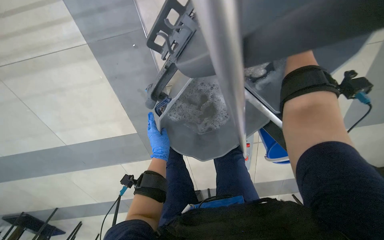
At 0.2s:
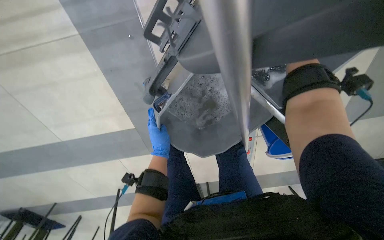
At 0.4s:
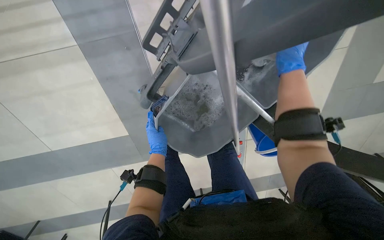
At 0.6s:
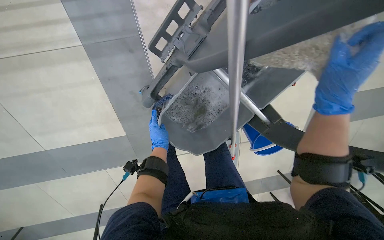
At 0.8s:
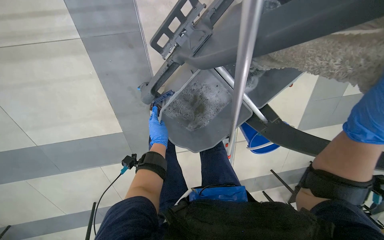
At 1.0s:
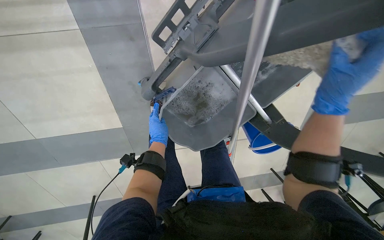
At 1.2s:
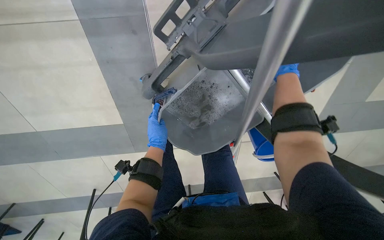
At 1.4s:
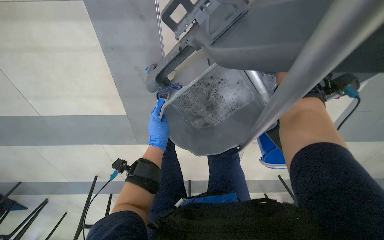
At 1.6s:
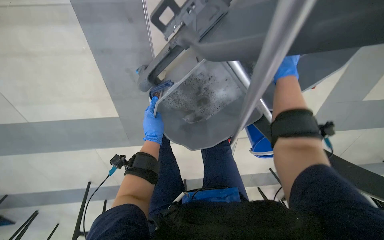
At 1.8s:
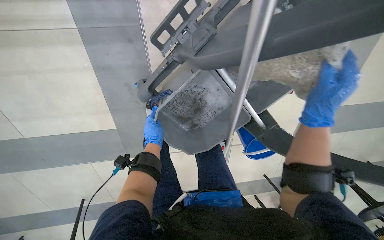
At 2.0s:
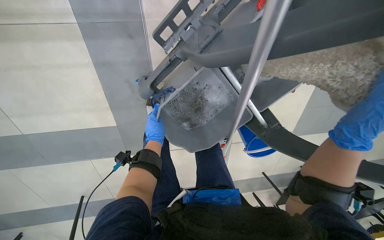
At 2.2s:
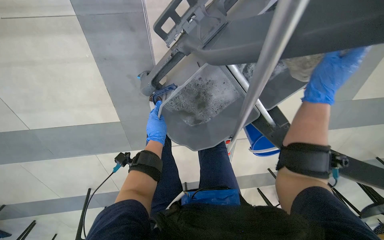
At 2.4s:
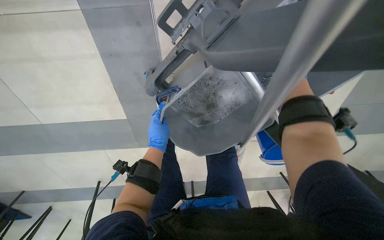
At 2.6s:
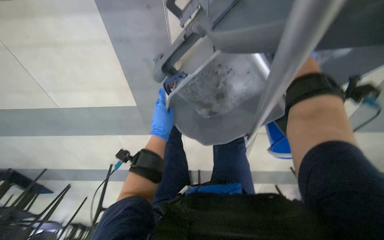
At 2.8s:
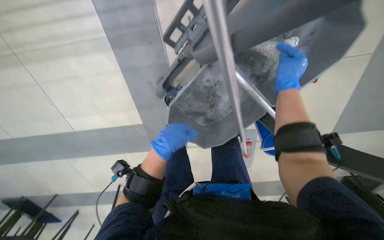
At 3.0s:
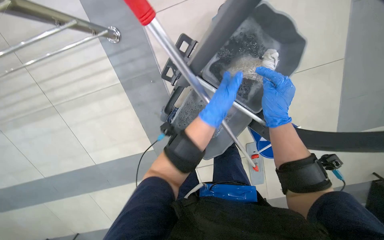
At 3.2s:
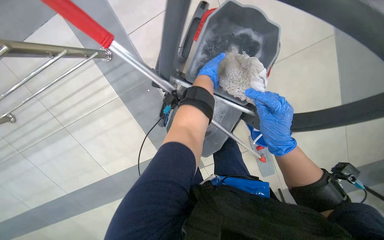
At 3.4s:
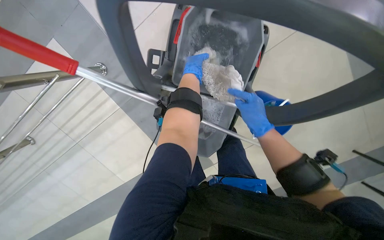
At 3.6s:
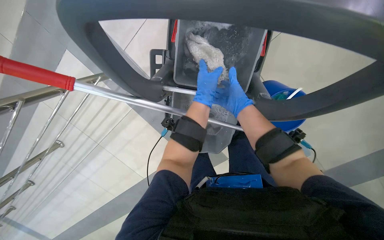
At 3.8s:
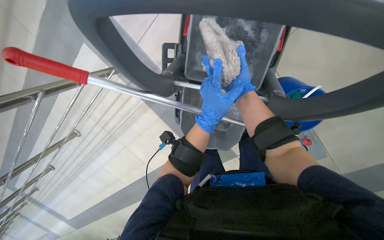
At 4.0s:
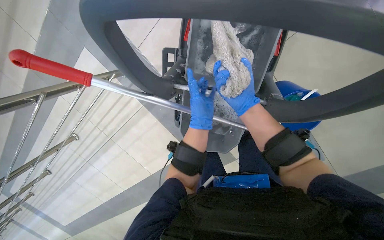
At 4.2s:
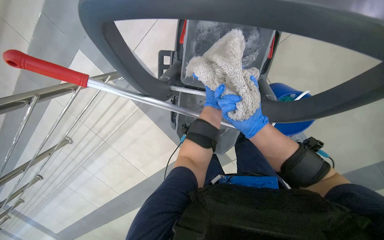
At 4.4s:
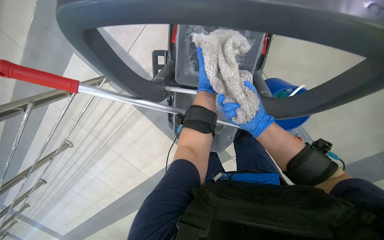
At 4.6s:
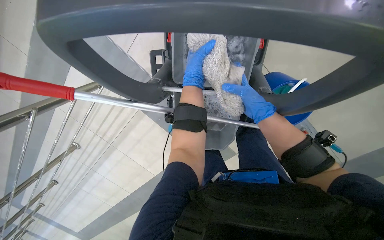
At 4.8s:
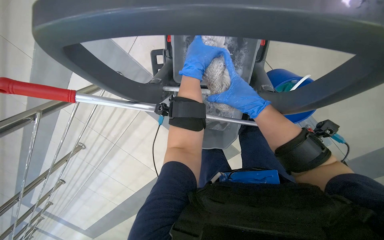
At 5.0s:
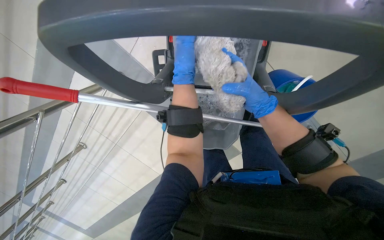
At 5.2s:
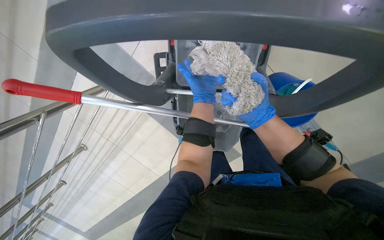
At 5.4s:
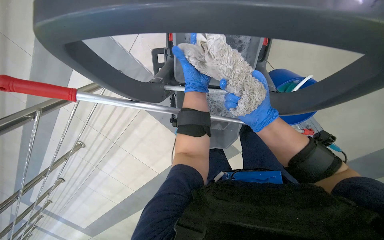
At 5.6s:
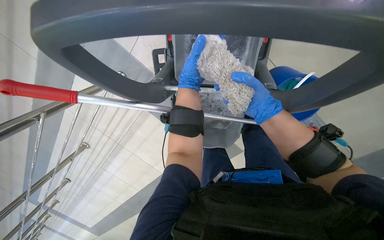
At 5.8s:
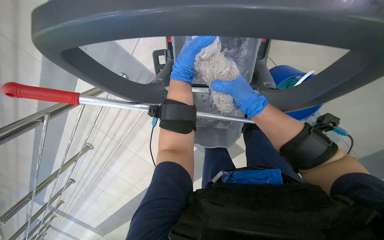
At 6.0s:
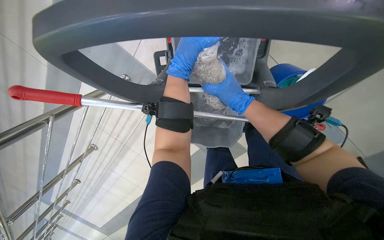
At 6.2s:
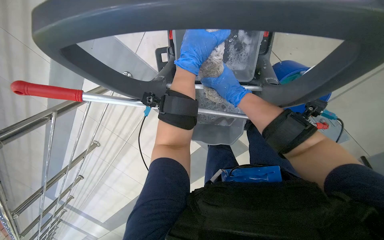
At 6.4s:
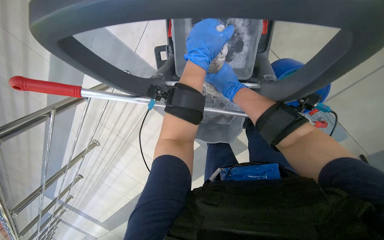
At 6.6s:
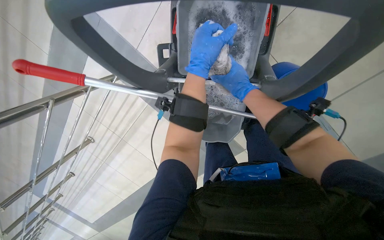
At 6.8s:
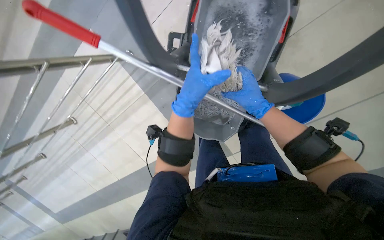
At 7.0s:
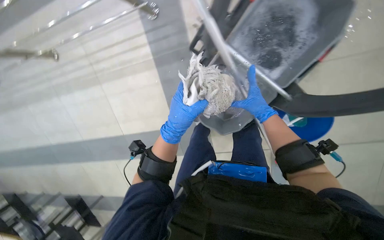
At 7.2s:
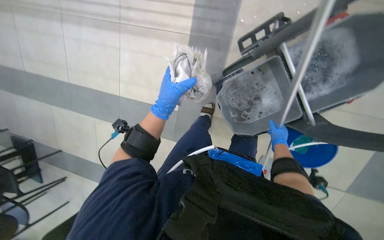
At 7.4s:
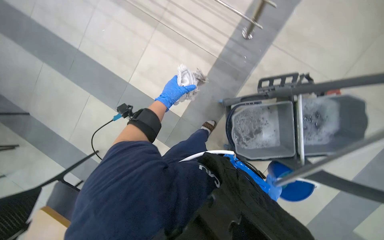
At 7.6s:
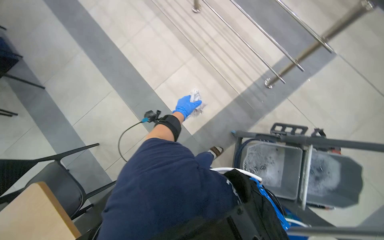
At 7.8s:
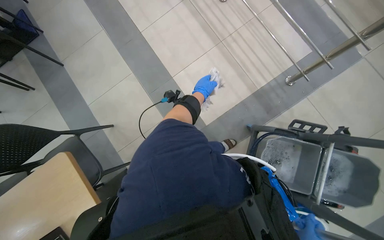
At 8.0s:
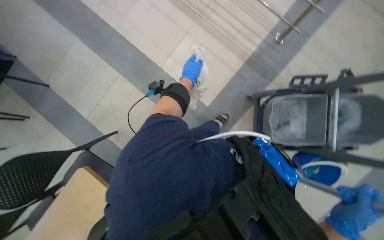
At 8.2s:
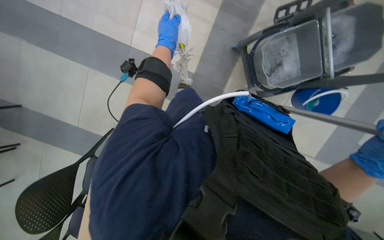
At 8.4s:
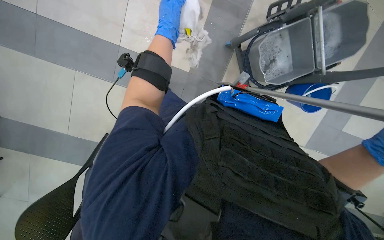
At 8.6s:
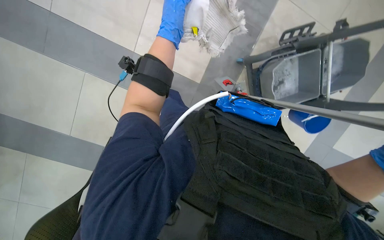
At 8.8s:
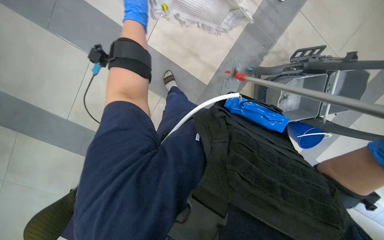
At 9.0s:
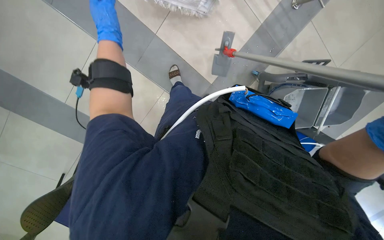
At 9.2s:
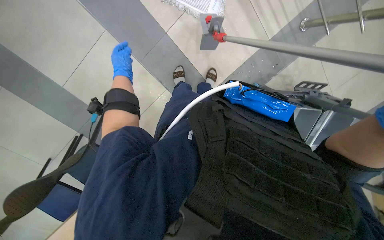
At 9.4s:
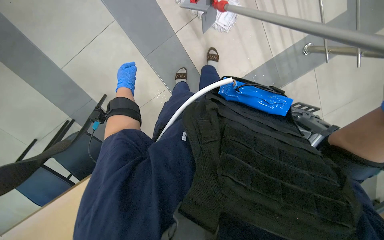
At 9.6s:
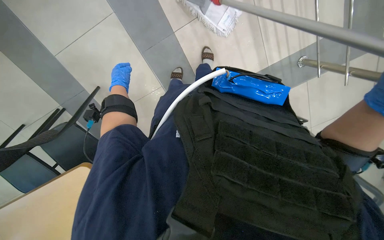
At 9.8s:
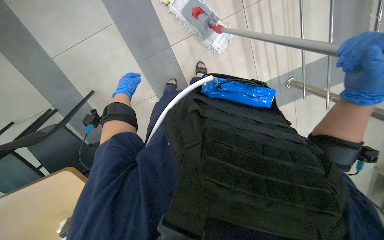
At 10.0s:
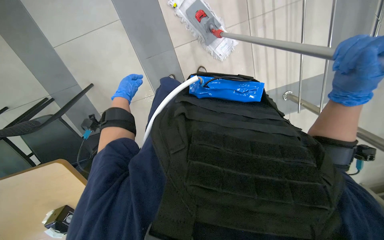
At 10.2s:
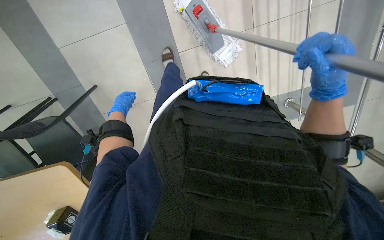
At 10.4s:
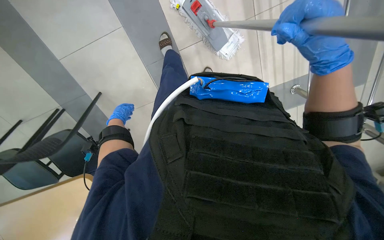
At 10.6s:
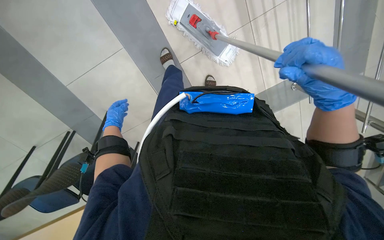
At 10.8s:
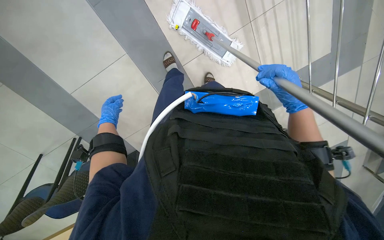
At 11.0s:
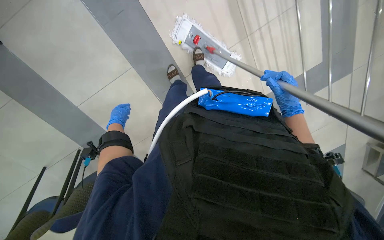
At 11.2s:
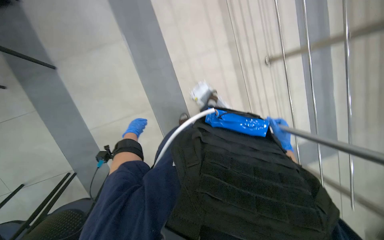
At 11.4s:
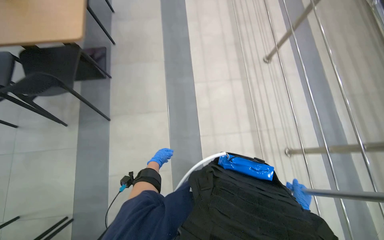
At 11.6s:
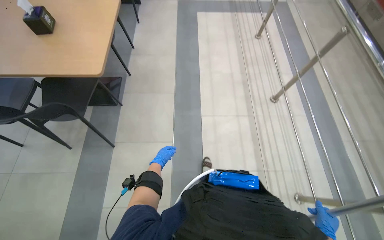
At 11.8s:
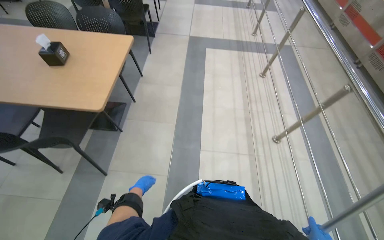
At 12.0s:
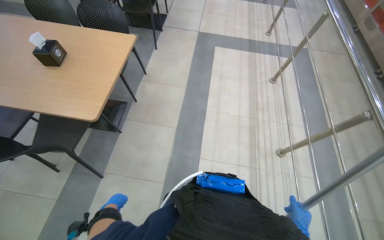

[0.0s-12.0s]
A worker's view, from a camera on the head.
Job: preparing cleaning supplies.
The whole recording: Wringing mop head. The worker wrings out the mop head using a wringer on the cleaning cart.
0.0s to 1.6s: The right hand moves about 30 cm nearer to the camera and comes back.
1.6s to 3.0s: The wearer looks about 15 degrees further upward. The left hand travels nearer to the camera and to the right by some 35 cm. Meanwhile the right hand moves down the picture, some 15 cm, and travels nearer to the camera and back again, about 25 cm each way.
3.0s to 4.4s: The camera is aimed about 15 degrees further to the left.
9.0s to 10.4s: The left hand goes some 40 cm farther from the camera, to the left and down the picture.
10.4s to 12.0s: The view tilts about 55 degrees upward.

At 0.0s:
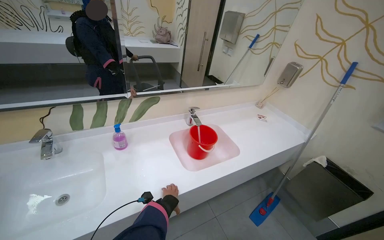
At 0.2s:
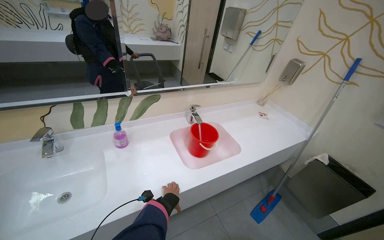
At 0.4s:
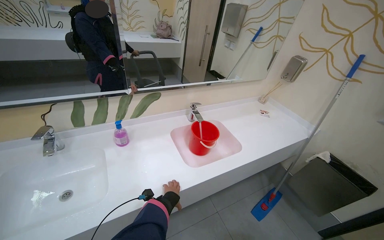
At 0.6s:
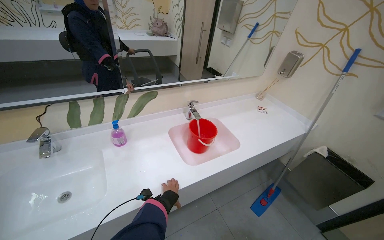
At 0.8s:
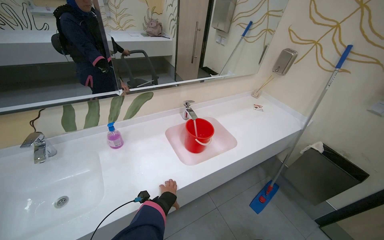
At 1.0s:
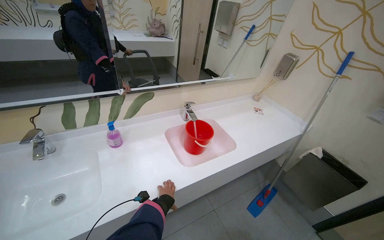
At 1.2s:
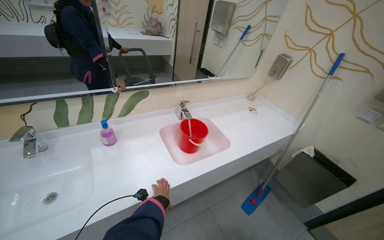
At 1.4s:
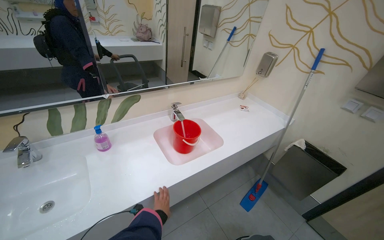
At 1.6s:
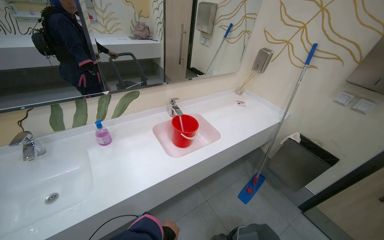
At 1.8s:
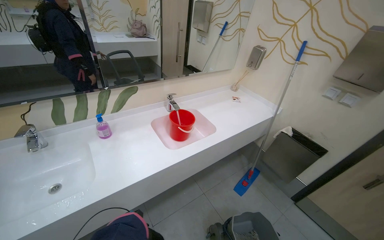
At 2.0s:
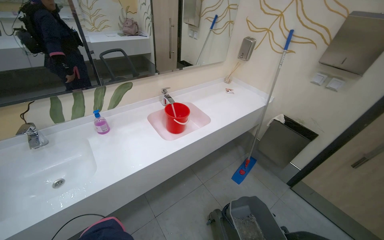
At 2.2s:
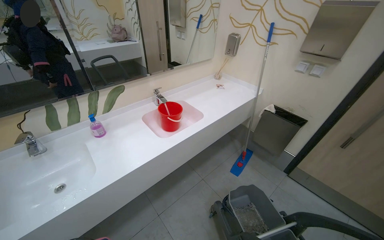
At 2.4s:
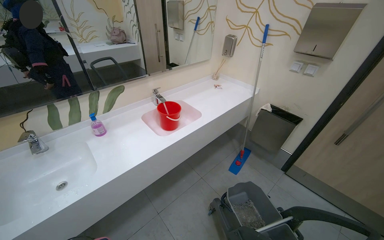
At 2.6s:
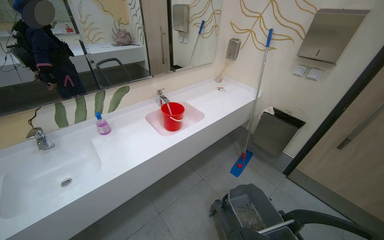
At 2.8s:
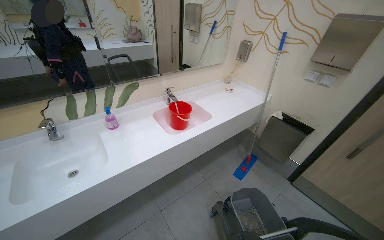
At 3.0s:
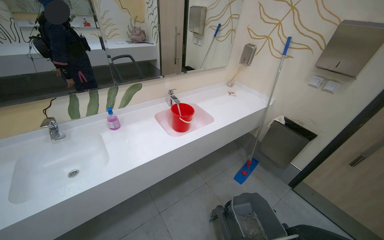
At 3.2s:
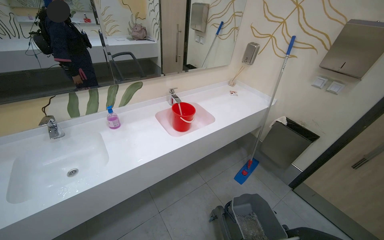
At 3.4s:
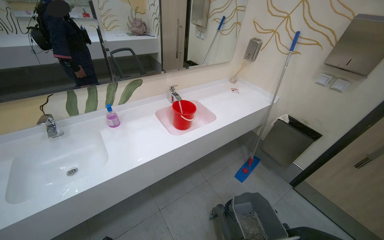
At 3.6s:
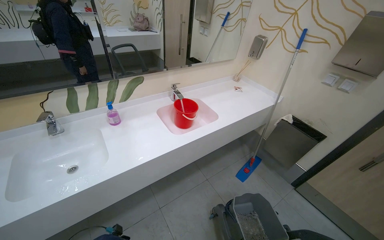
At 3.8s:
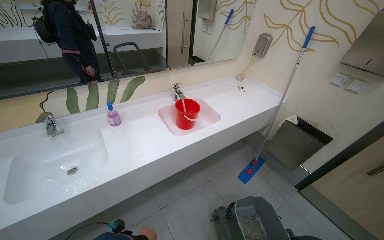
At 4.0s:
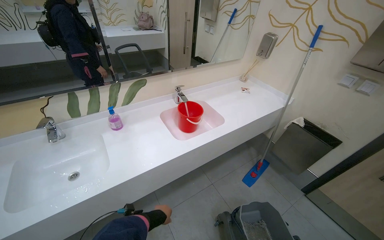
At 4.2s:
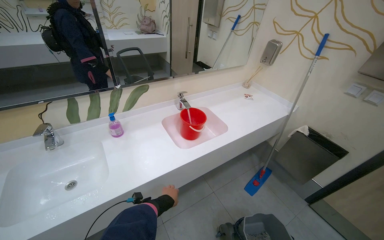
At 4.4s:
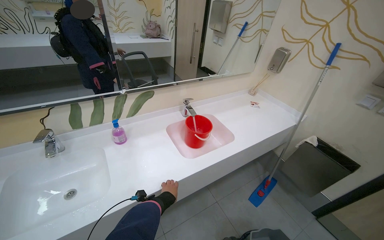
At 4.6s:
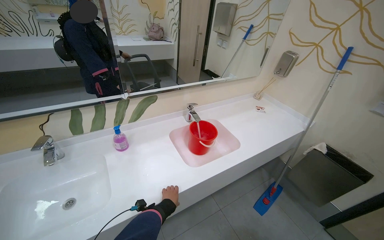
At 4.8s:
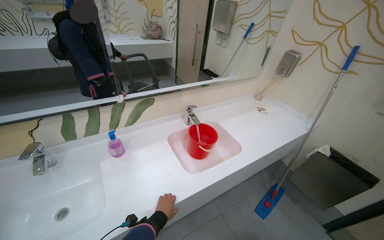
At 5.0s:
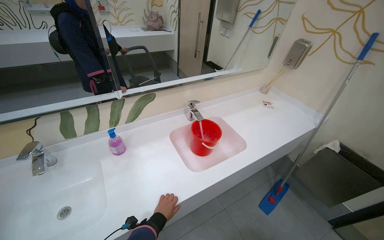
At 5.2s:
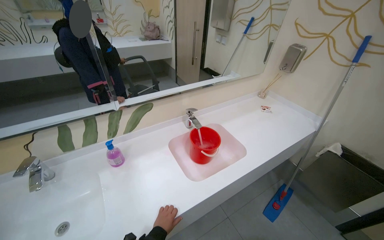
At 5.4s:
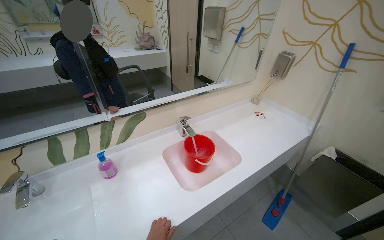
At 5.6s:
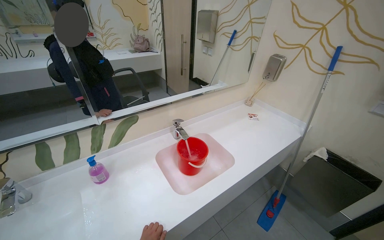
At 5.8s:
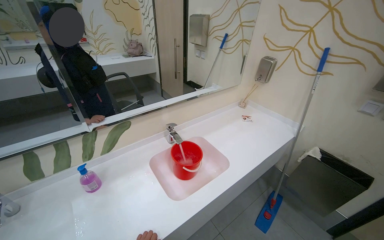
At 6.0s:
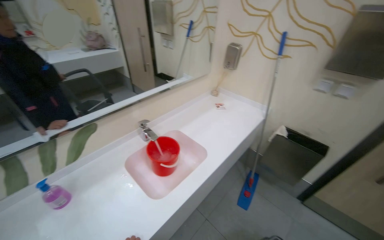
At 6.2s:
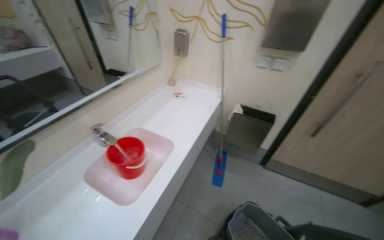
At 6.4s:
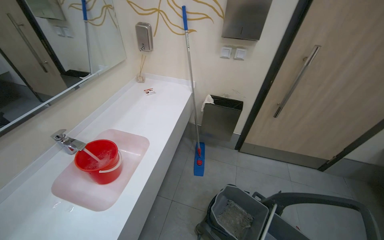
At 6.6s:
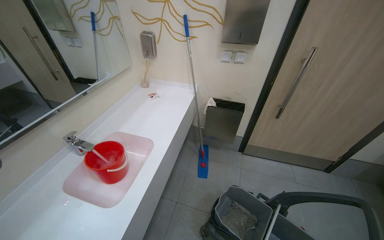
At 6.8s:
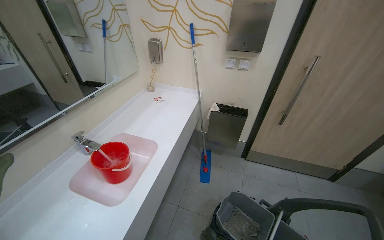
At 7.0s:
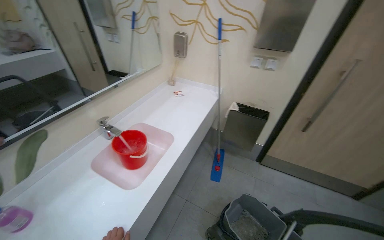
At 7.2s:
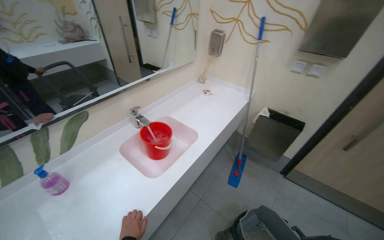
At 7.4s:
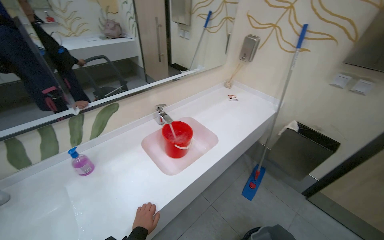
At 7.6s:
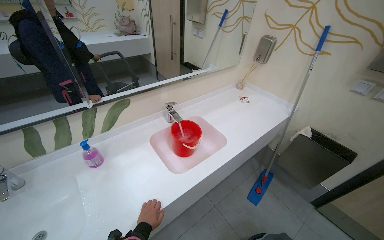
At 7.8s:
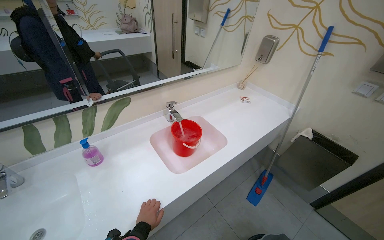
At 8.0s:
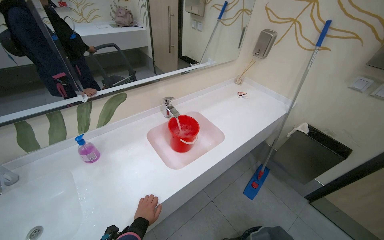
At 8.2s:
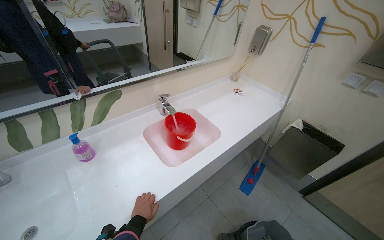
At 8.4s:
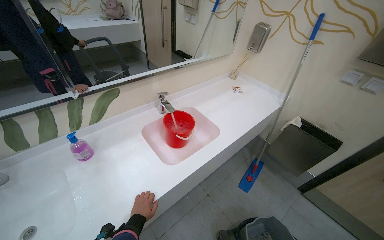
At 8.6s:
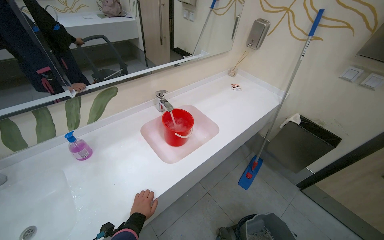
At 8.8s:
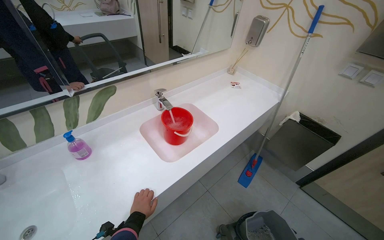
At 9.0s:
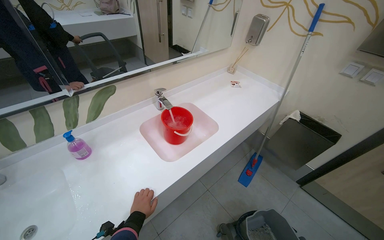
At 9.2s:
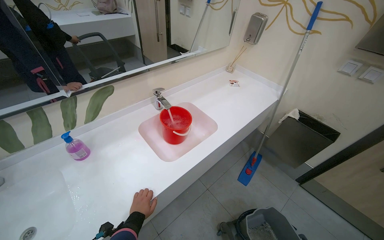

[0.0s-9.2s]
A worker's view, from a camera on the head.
Job: preparing cleaning supplies.
The whole recording: Filling cleaning cart with water. The worker fills a red bucket with water from the sink and pours it into the cleaning cart.
0.0s to 1.6s: The left hand goes roughly 25 cm nearer to the camera and down the picture.
4.6s to 6.2s: The head turns to the right by approximately 35 degrees.
6.2s to 7.6s: The wearer's head swings approximately 25 degrees to the left.
